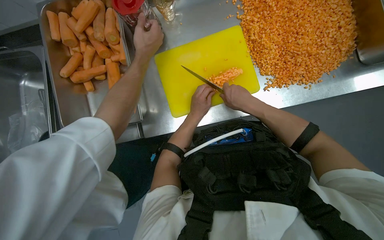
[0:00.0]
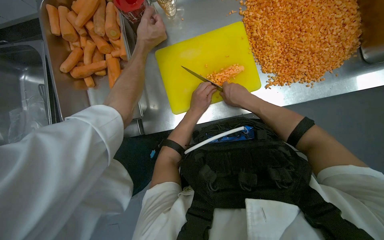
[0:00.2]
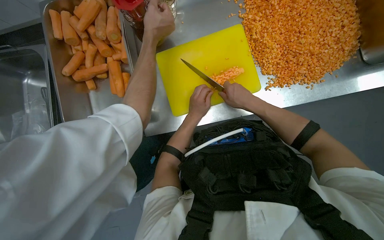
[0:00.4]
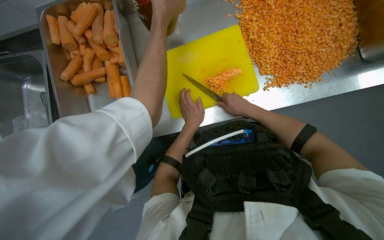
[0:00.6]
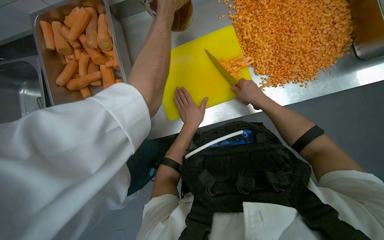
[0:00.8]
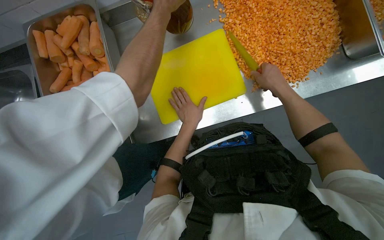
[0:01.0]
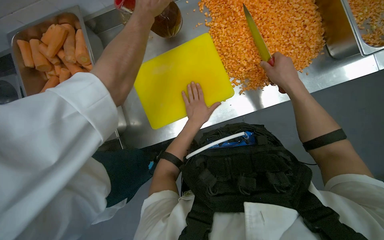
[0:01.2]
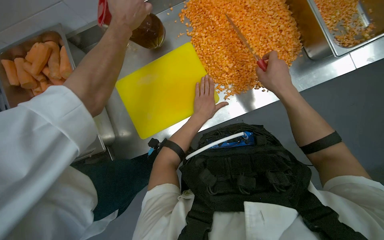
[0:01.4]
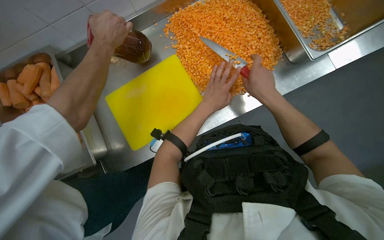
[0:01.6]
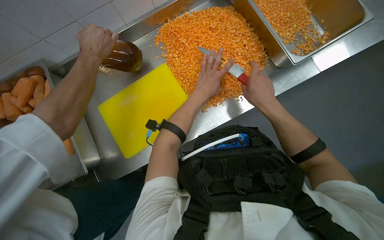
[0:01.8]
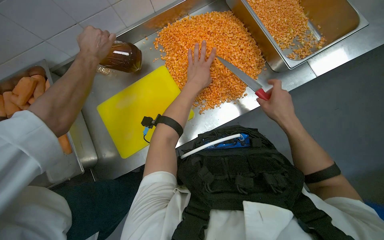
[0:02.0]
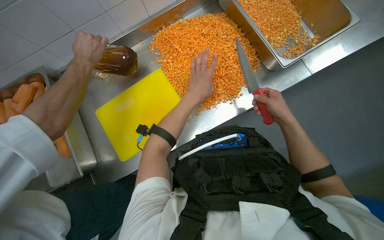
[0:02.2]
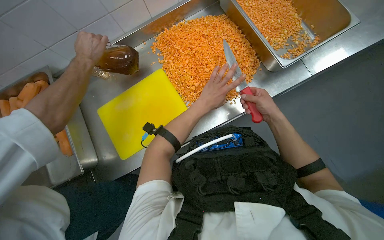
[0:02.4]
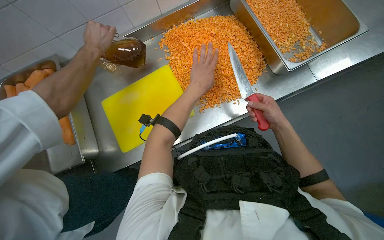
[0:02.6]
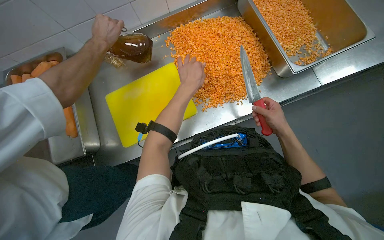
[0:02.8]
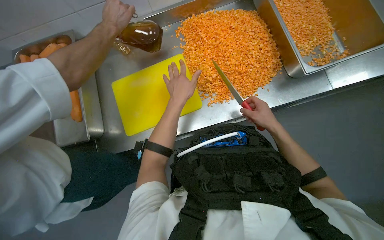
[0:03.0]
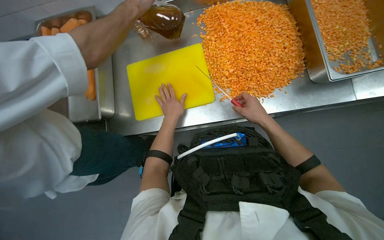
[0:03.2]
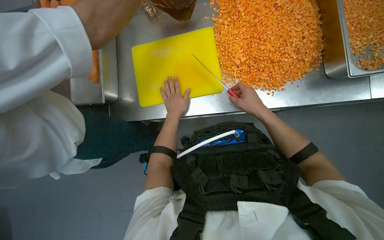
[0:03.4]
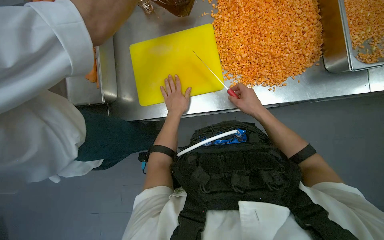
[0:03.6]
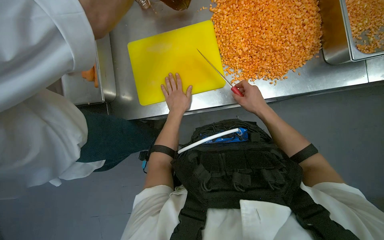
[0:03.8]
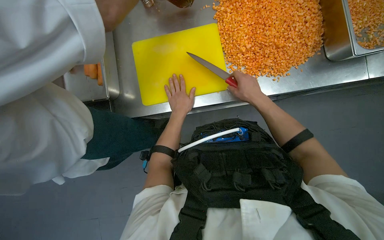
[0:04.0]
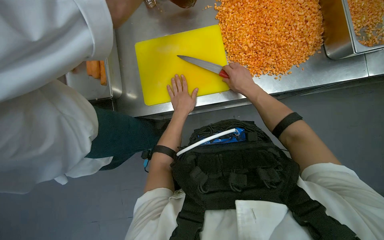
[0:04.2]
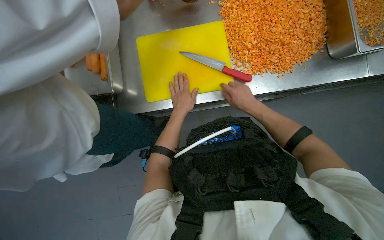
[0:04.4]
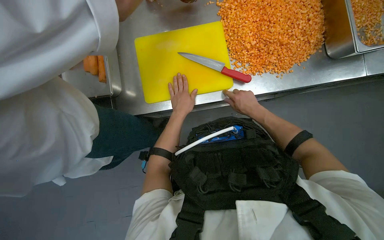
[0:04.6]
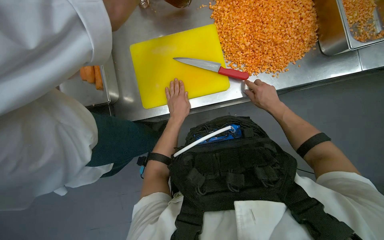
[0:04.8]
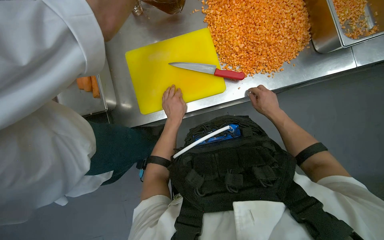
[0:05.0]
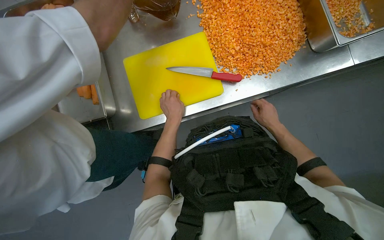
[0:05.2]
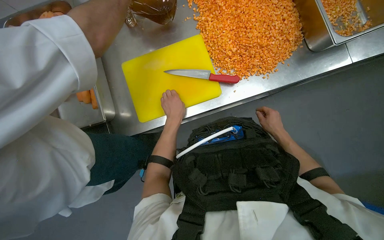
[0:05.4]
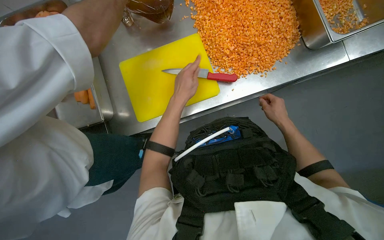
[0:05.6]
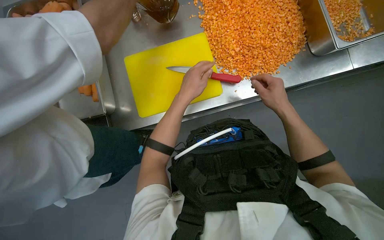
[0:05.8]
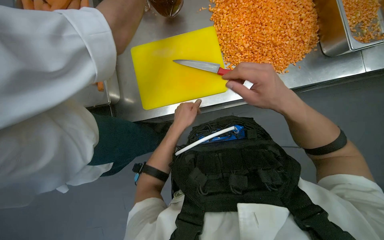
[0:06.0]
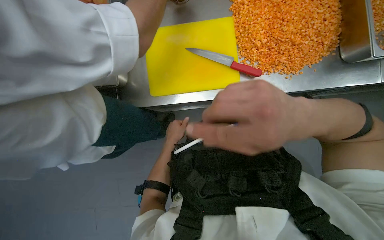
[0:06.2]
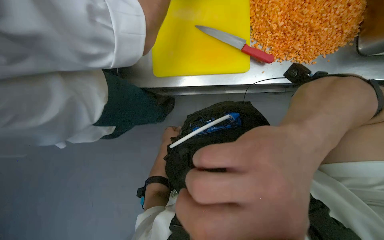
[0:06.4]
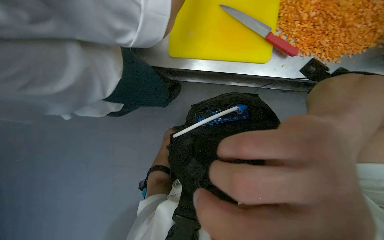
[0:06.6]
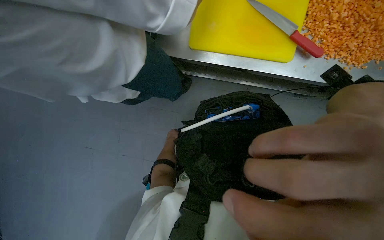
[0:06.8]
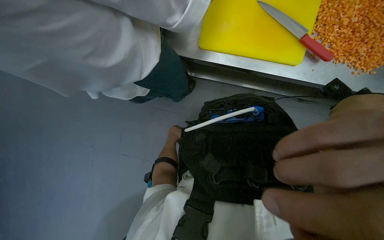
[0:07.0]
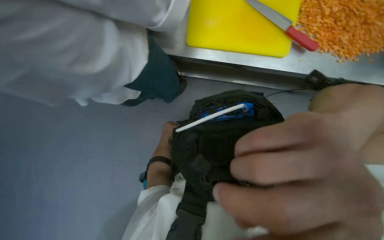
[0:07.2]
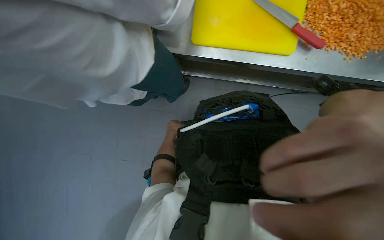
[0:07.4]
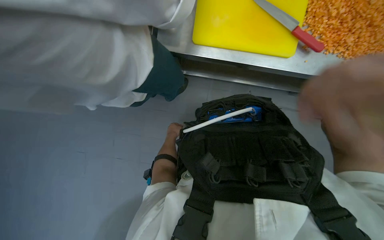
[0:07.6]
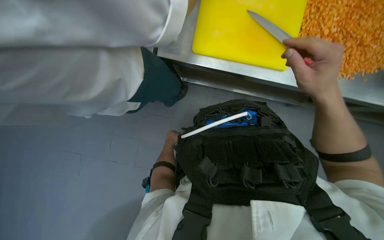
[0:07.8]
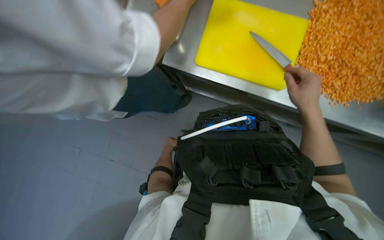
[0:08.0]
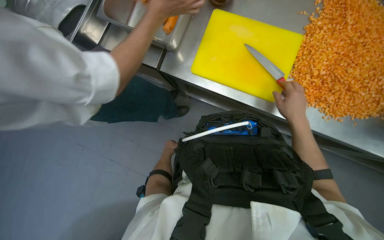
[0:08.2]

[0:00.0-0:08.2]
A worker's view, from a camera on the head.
Job: preparing food.
The whole recording: Dicing carrots on cutting board. The worker dices carrots on a yellow cutting board and scrapes them into a metal tray.
0:00.0 to 0:01.6: The right hand travels to the right by roughly 25 cm.
0:01.6 to 0:03.2: The left hand travels to the left by roughly 10 cm, while the right hand travels farther from the camera by roughly 10 cm.
0:05.0 to 0:06.6: The view tips downward by roughly 15 degrees.

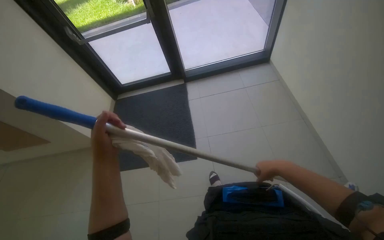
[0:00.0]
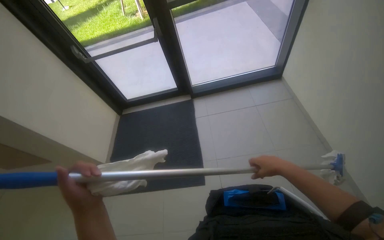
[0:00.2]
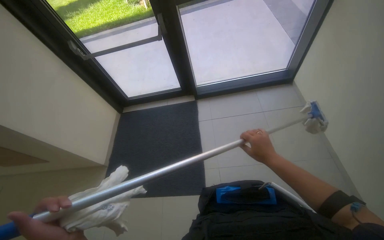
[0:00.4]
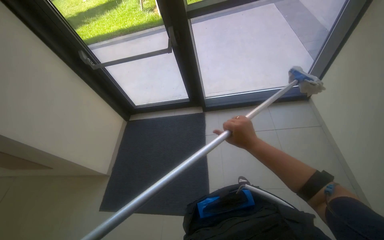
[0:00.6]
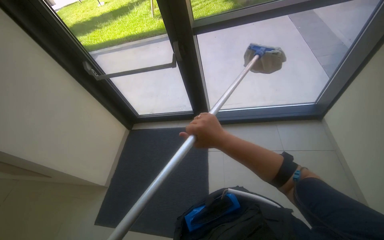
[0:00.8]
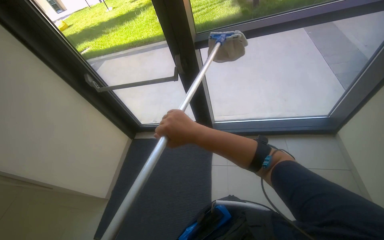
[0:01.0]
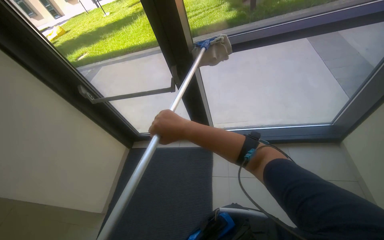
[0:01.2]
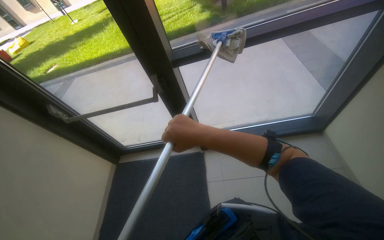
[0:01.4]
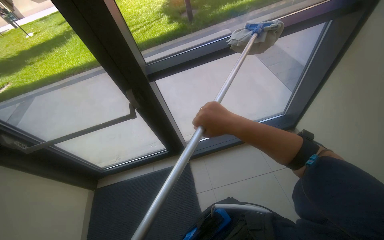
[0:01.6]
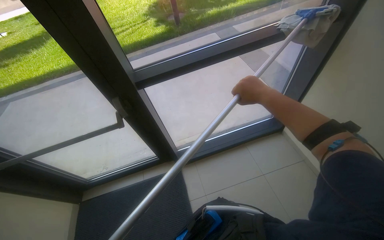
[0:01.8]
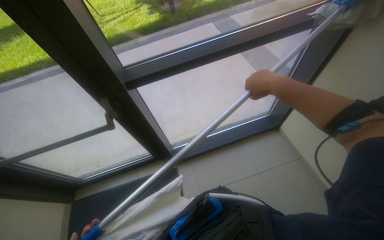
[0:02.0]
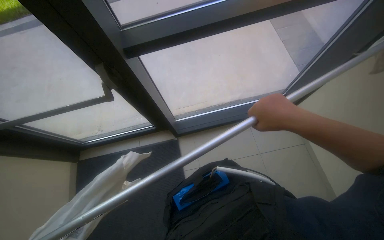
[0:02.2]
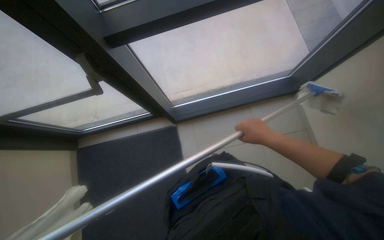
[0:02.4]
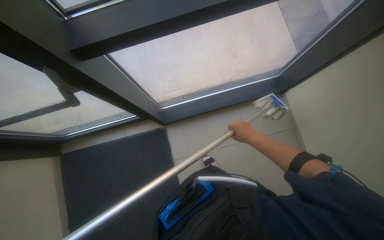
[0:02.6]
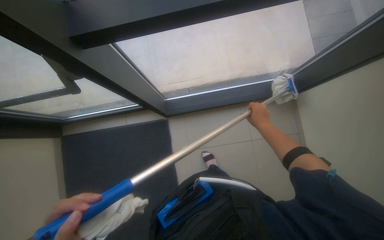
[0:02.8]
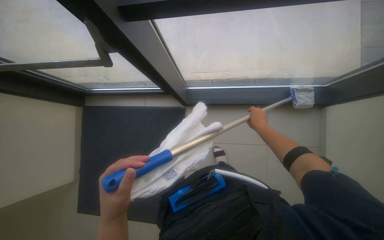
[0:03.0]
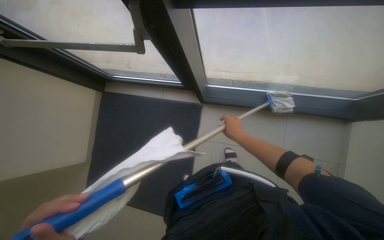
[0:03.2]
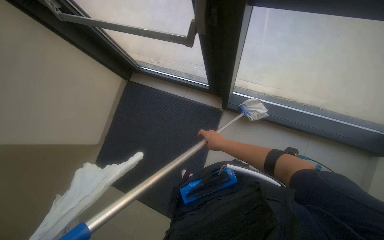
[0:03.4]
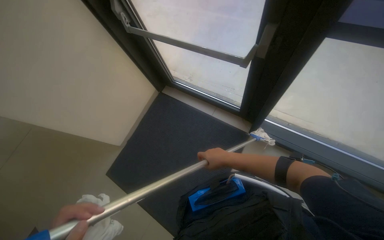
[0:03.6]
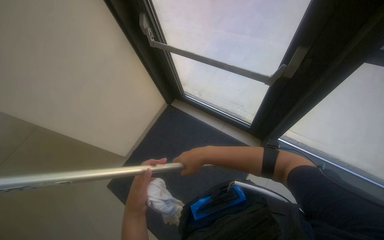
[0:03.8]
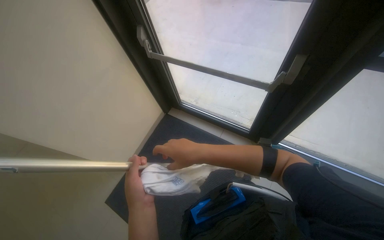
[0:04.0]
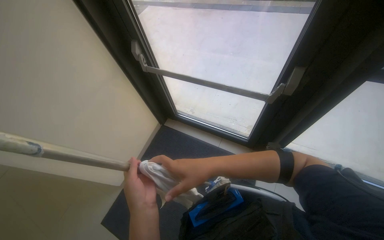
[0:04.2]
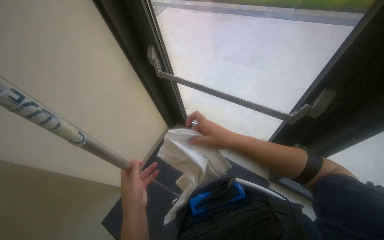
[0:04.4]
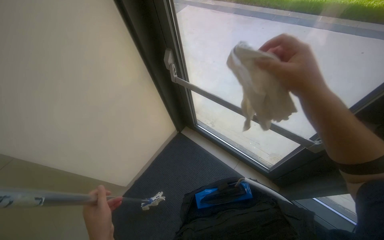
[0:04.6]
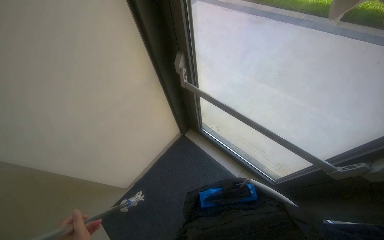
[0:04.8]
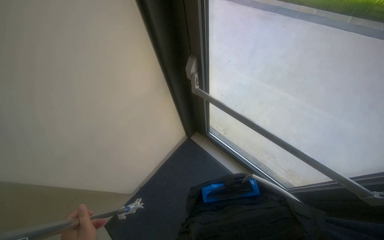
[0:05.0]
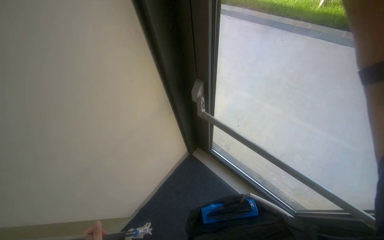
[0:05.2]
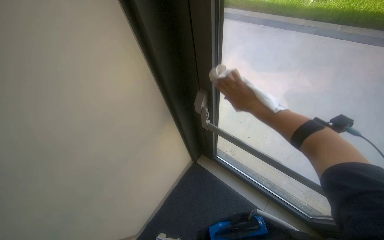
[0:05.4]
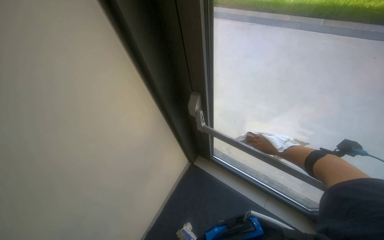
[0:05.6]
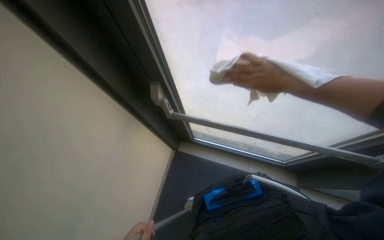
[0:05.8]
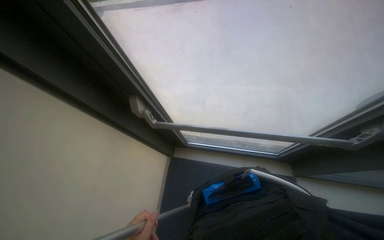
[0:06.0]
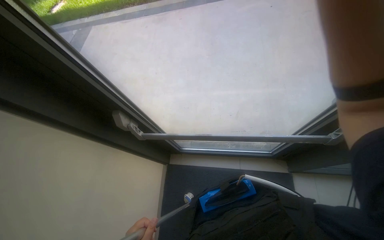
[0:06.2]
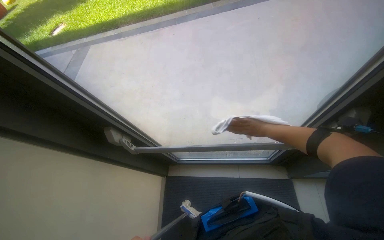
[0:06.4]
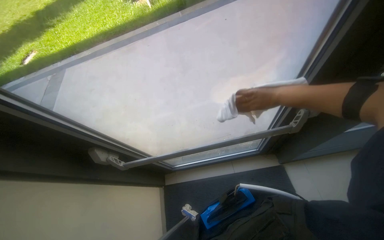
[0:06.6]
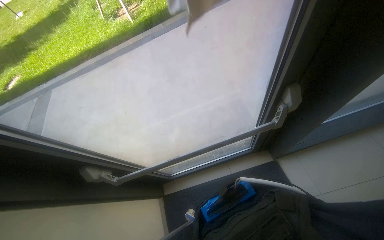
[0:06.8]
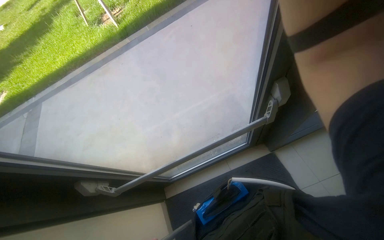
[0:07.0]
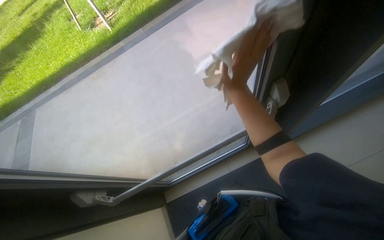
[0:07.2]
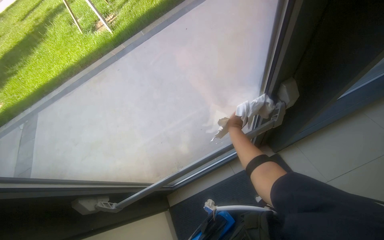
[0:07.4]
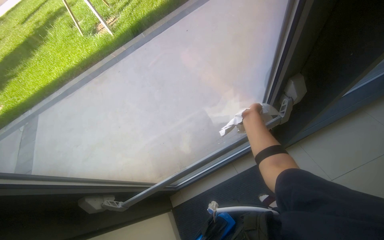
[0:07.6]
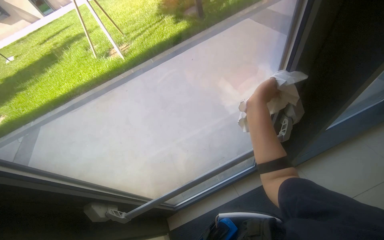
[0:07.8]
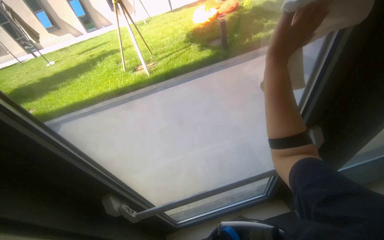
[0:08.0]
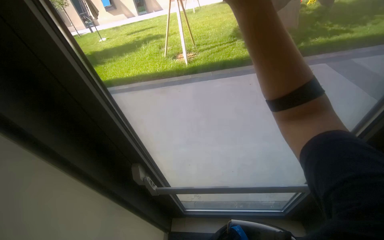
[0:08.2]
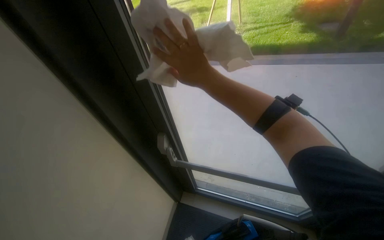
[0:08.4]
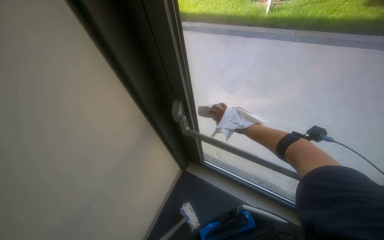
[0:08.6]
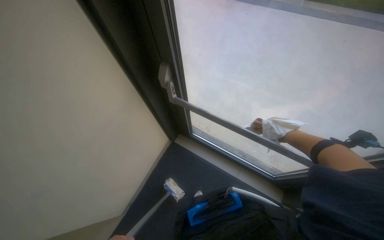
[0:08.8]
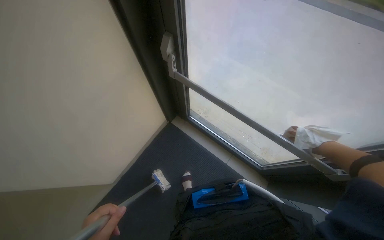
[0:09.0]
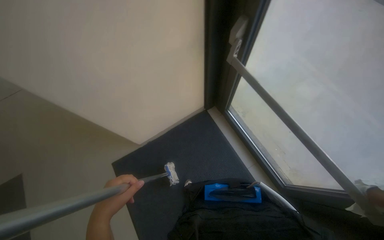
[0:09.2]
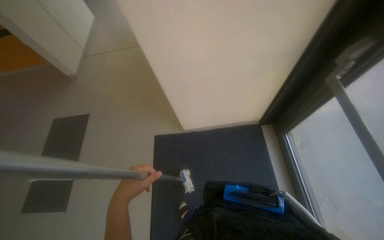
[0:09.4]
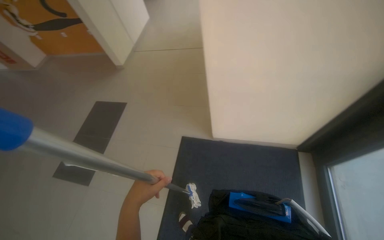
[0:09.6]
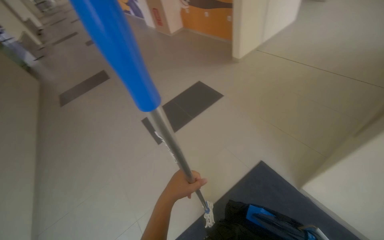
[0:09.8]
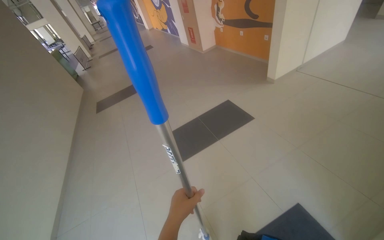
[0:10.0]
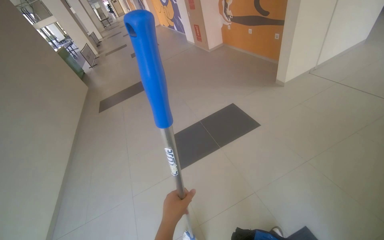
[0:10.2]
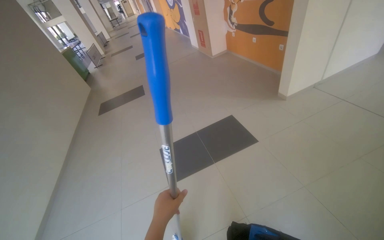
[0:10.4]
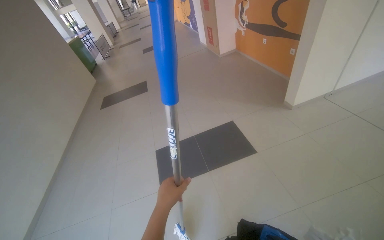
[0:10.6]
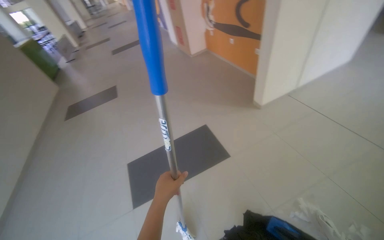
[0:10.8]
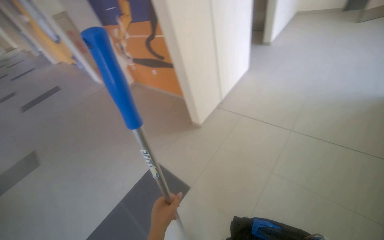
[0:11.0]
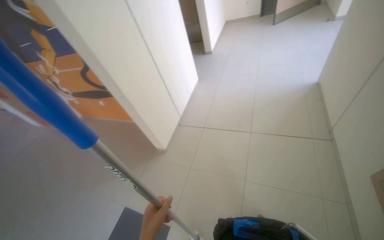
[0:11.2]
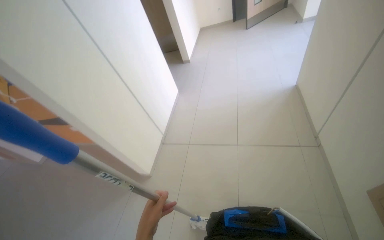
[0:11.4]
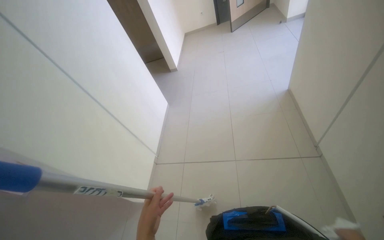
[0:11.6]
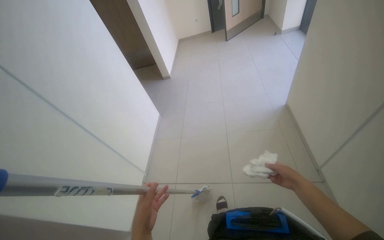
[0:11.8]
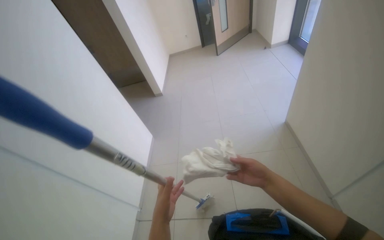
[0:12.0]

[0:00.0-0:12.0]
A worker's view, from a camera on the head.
Job: cleaning windows.
The whole recording: Cleaning glass windows. The worker cleans the glass windows using a mop and a cloth.
0:00.0 to 0:01.6: The camera travels some 1 m.
0:01.6 to 0:03.0: The wearer looks approximately 35 degrees further downward. The right hand shifts approximately 35 cm farther from the camera and to the right.
0:03.0 to 0:04.4: The camera pitches upward, by some 10 degrees. The right hand shifts about 30 cm to the left and nearer to the camera.
0:04.4 to 0:06.0: The camera is carried roughly 40 cm.
0:06.0 to 0:07.6: Everything in view rotates roughly 35 degrees counterclockwise.
0:07.6 to 0:09.0: The head rotates about 55 degrees to the left.
0:09.0 to 0:10.4: The camera is carried some 70 cm. The wearer's head swings some 55 degrees to the left.
0:10.4 to 0:12.0: The head travels about 1.5 m. The head turns to the right by some 55 degrees. The view tips upward by approximately 15 degrees.
